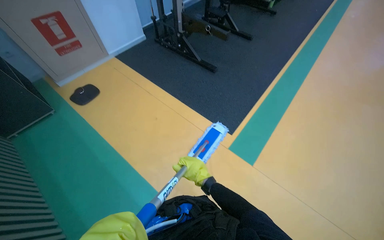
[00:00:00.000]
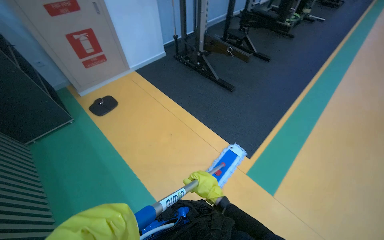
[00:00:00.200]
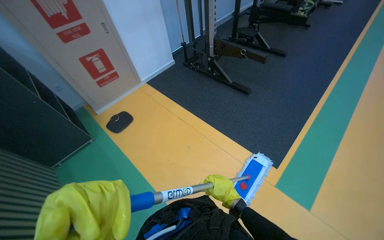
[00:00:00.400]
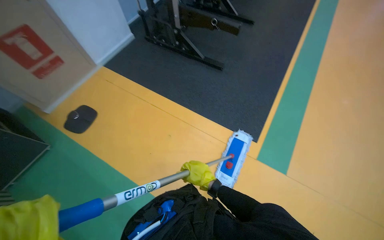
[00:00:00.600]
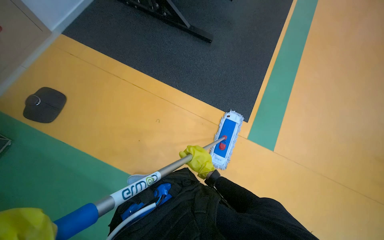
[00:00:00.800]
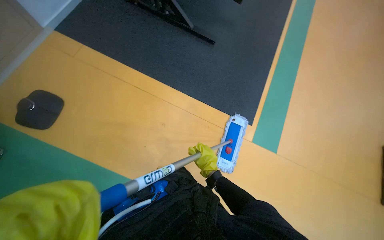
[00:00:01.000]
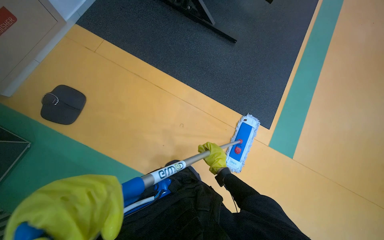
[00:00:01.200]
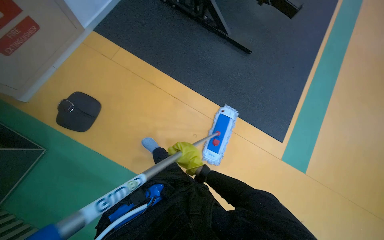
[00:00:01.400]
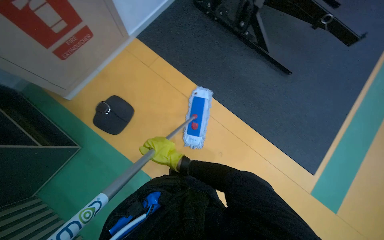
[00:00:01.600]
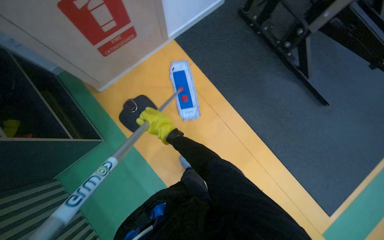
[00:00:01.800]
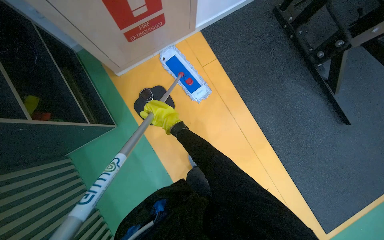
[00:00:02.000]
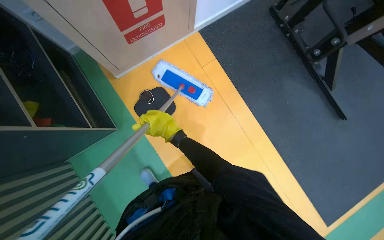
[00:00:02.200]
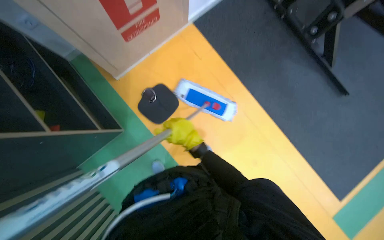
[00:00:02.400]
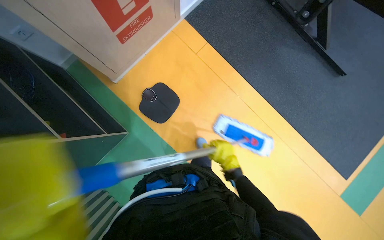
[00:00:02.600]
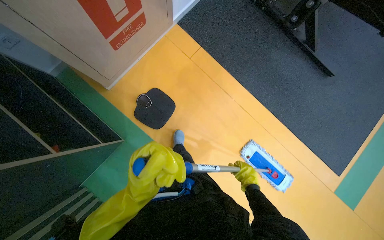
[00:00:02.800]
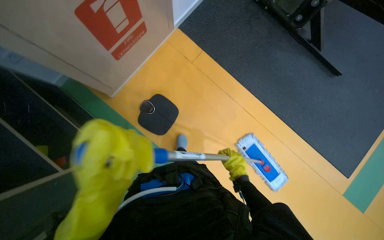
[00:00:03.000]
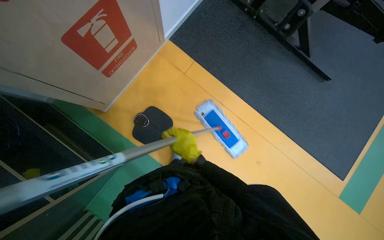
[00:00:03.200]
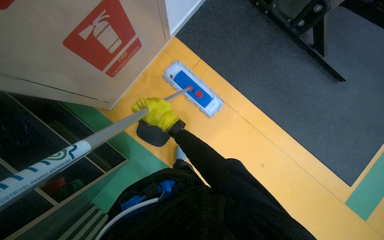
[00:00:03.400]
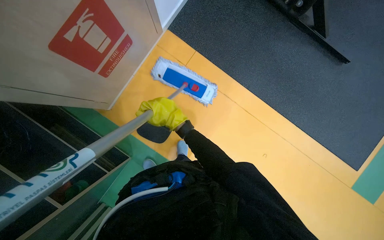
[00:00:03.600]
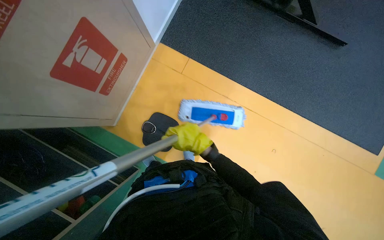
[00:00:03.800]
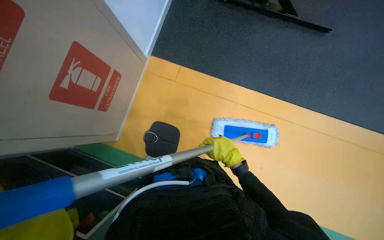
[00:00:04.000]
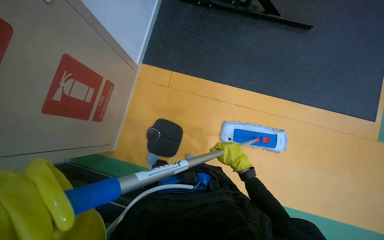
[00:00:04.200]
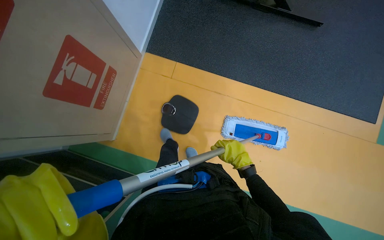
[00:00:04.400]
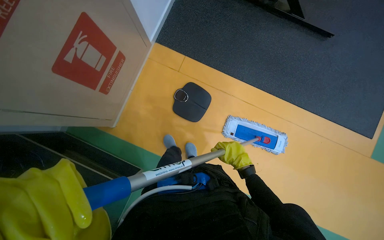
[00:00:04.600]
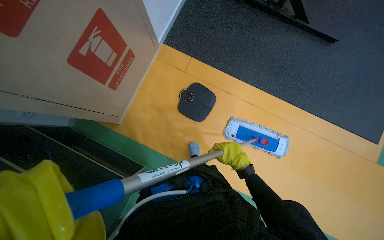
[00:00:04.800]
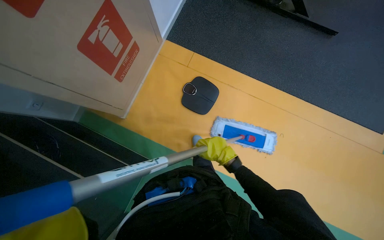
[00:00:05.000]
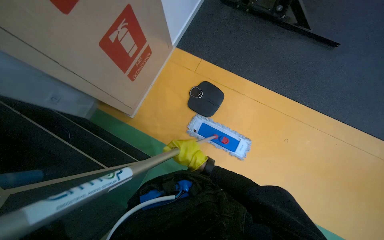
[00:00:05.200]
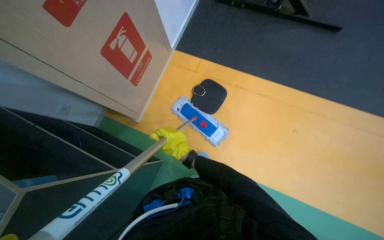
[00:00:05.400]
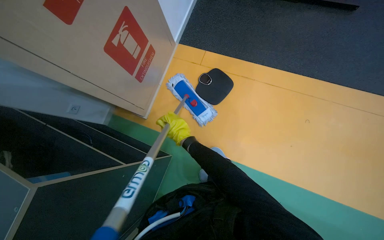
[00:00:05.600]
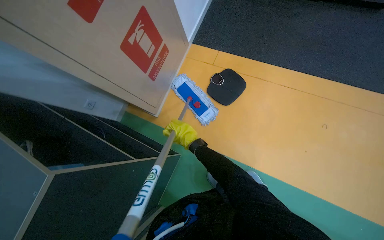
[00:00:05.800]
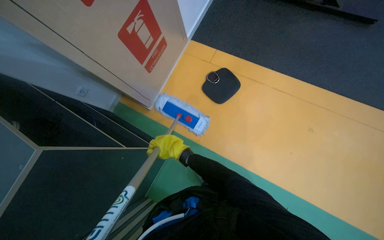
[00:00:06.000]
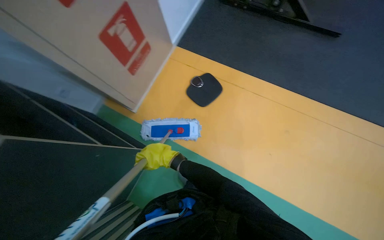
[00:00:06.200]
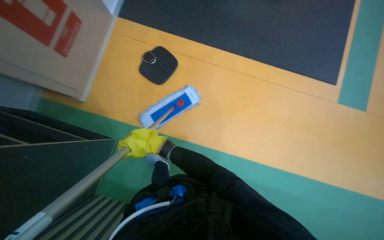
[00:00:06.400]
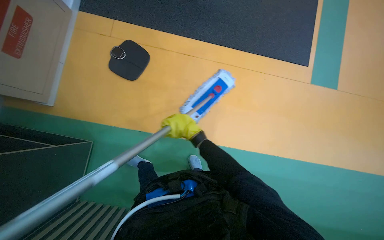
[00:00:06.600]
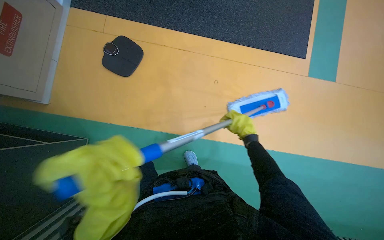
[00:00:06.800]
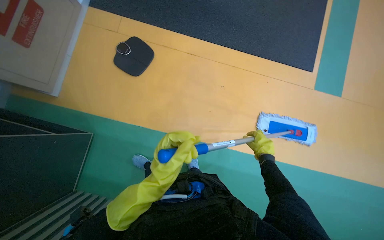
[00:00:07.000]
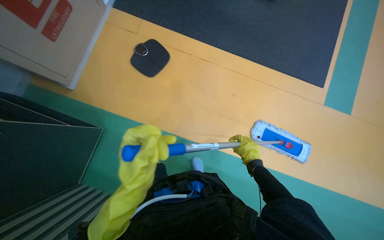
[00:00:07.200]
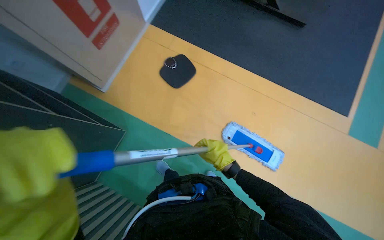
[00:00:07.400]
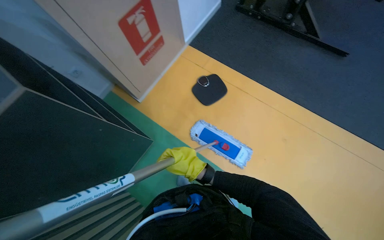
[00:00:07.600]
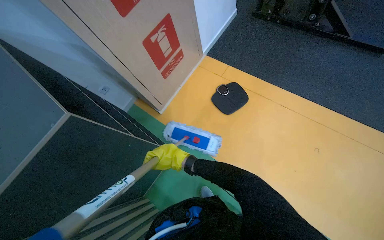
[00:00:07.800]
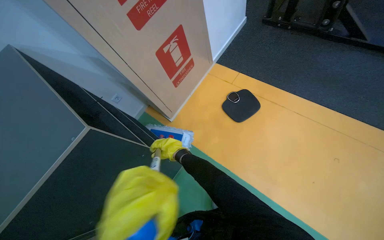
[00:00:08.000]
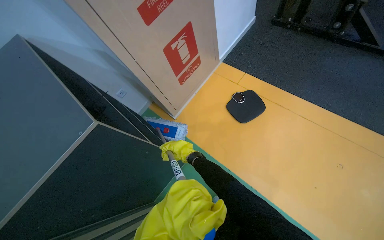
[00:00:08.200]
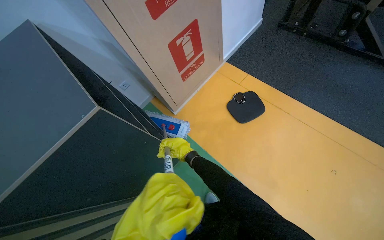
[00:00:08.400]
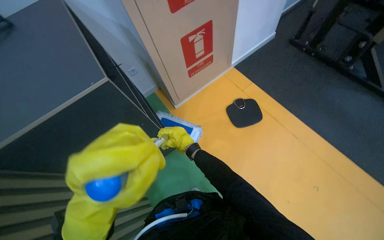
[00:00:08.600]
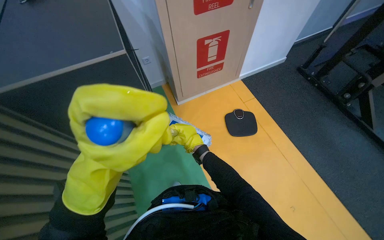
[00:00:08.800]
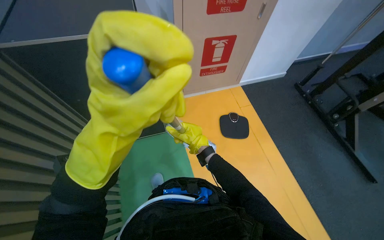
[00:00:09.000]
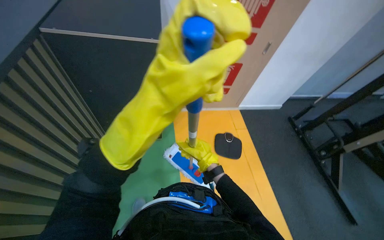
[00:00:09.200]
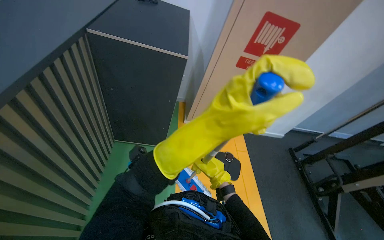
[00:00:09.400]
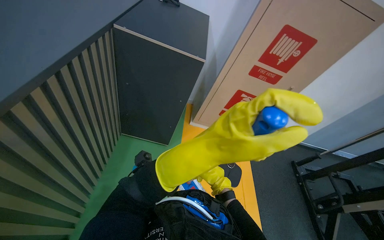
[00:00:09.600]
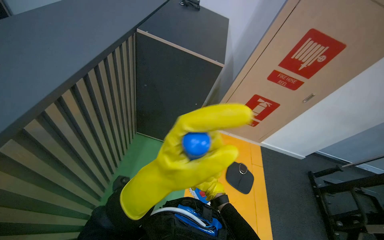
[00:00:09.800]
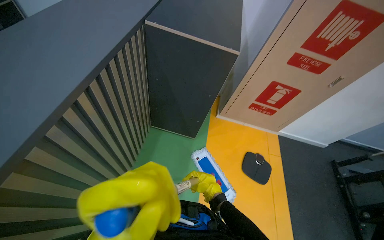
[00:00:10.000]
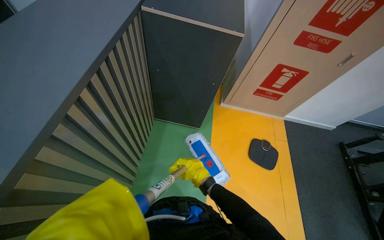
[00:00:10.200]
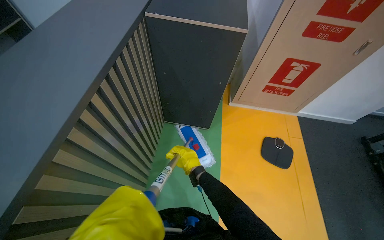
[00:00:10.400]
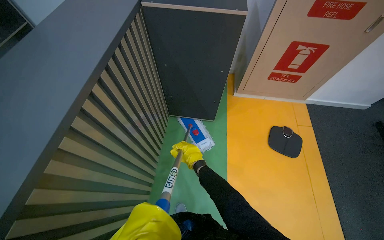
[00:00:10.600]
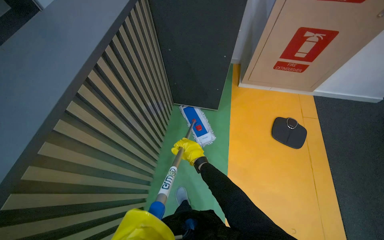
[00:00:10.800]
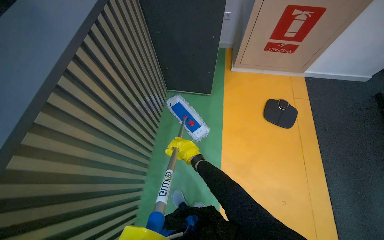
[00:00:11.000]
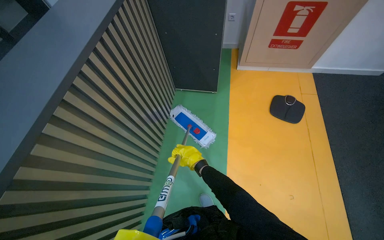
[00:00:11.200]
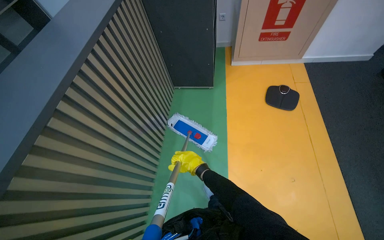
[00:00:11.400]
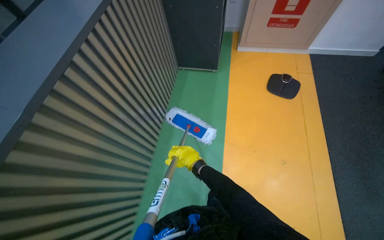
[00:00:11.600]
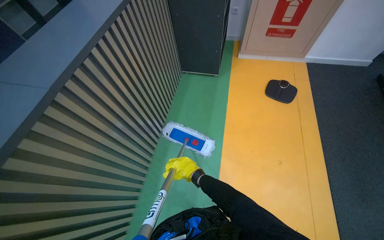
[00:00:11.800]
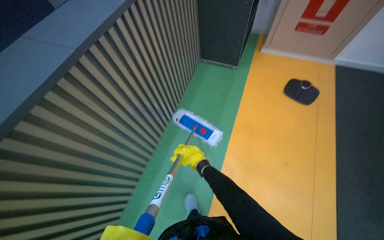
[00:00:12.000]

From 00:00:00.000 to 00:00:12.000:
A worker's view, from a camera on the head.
Job: mopping floor.
The whole recording: Mopping gym floor. The worker mops the gym floor with a flat mop.
From 00:00:00.000 to 00:00:01.600: The camera is carried about 1 m. The wearer looks roughly 15 degrees further downward.
From 00:00:01.600 to 00:00:03.000: The camera is carried about 50 cm.
From 00:00:03.000 to 00:00:04.400: The right hand reaches some 25 cm to the left, then returns.
From 00:00:04.400 to 00:00:06.000: The right hand is displaced to the left by about 35 cm.
From 00:00:06.000 to 00:00:07.600: The camera is carried approximately 40 cm.
From 00:00:07.600 to 00:00:09.000: Everything in view rotates some 35 degrees clockwise.
From 00:00:09.000 to 00:00:10.400: The wearer looks approximately 25 degrees further to the left.
From 00:00:10.400 to 00:00:12.000: The camera travels approximately 80 cm.

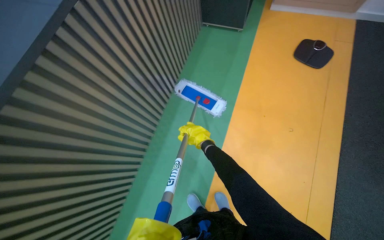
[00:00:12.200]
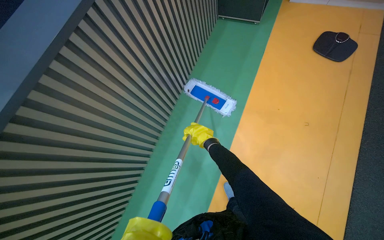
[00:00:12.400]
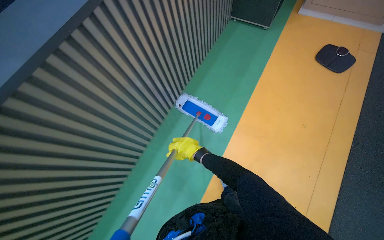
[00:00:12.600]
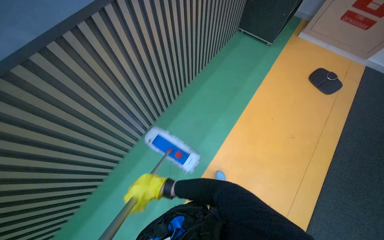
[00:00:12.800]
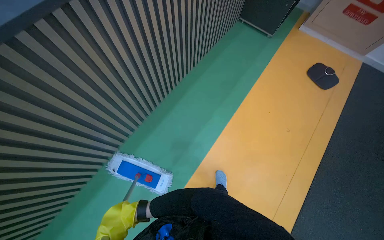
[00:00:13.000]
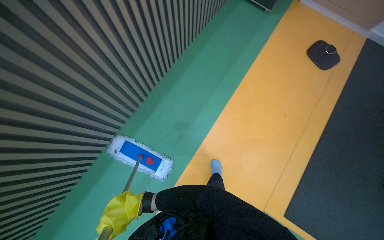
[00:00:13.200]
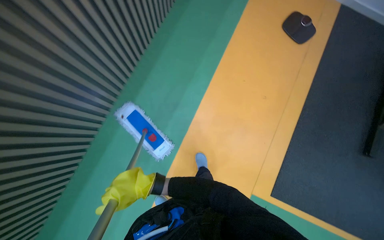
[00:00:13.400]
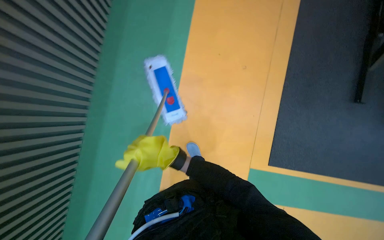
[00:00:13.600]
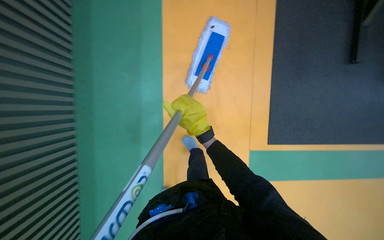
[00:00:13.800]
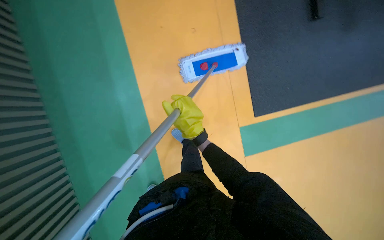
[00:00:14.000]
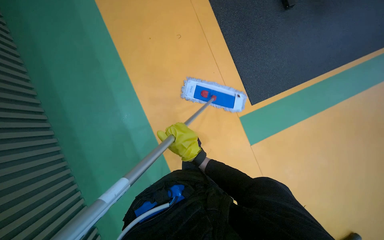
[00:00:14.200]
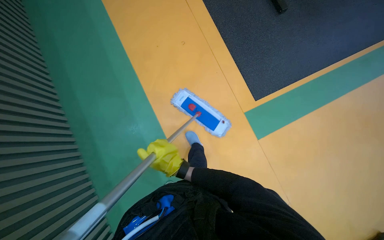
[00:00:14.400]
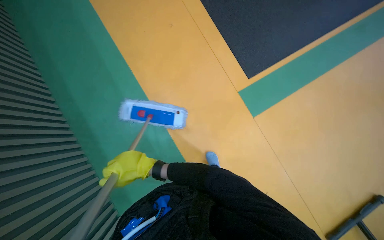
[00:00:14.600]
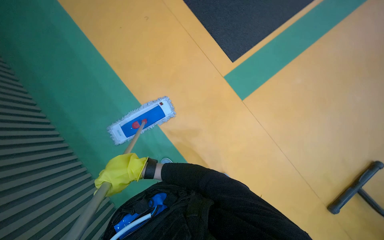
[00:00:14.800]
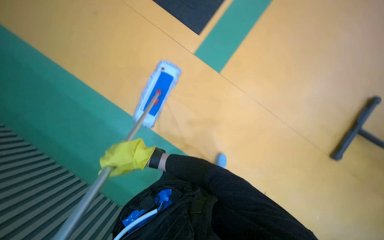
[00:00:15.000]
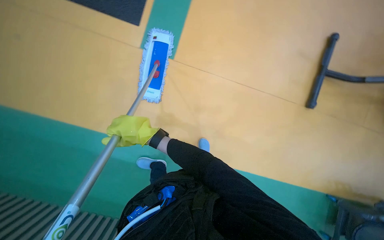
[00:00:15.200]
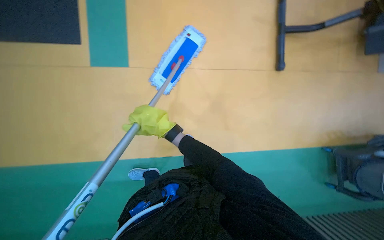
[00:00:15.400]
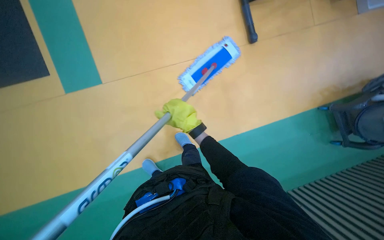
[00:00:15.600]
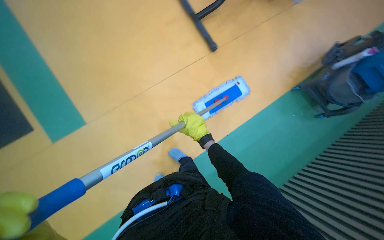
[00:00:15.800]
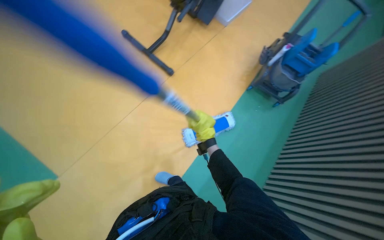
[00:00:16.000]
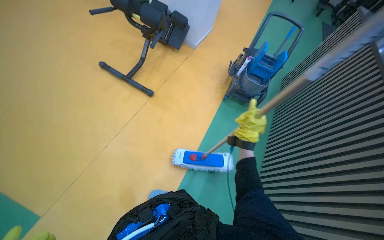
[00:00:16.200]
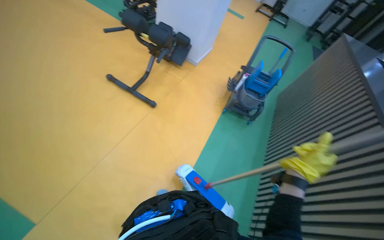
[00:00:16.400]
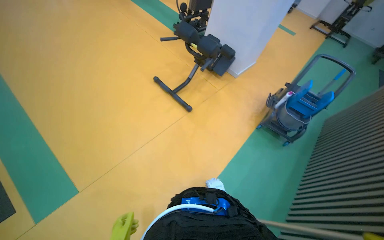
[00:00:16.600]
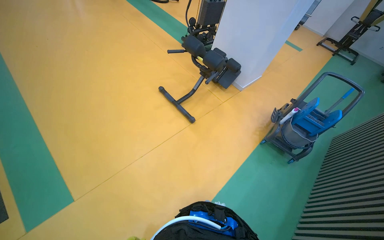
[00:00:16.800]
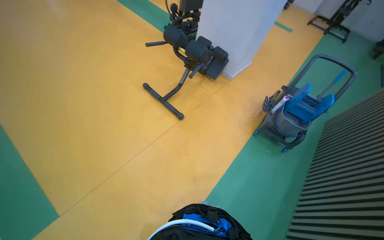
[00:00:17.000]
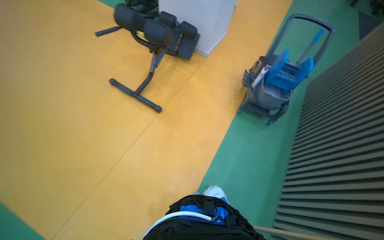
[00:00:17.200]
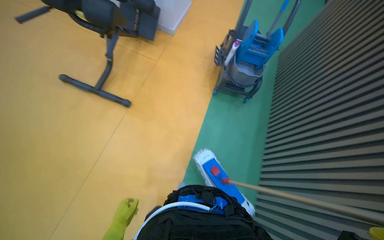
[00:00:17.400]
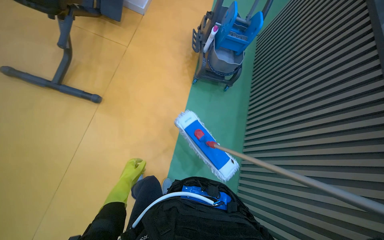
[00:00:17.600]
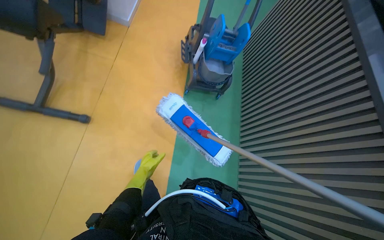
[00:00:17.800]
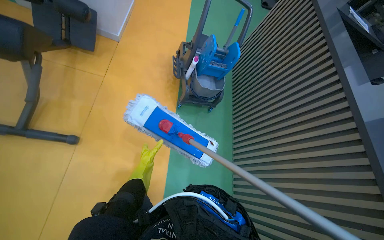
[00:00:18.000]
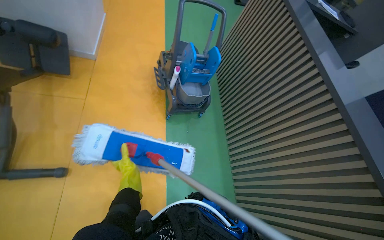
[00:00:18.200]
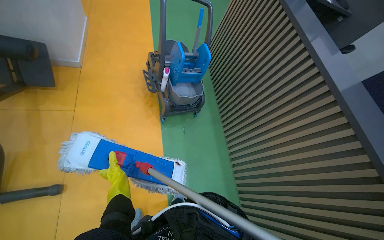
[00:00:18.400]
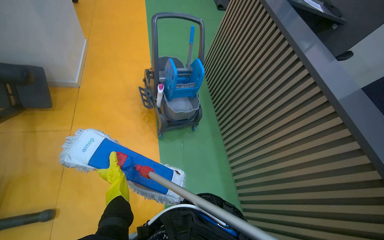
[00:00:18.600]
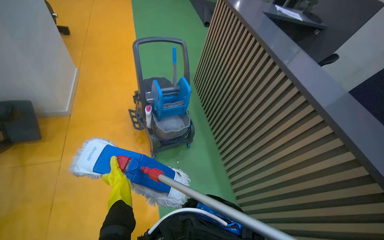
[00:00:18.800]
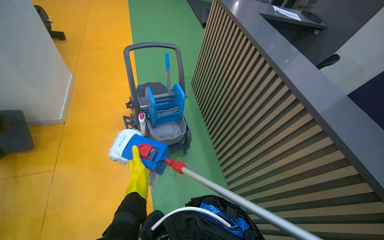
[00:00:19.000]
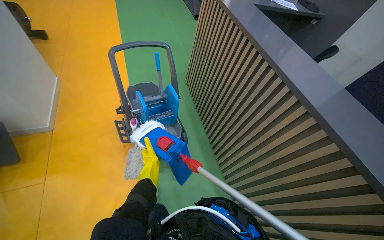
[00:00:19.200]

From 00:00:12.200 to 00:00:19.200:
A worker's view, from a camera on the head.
Job: mopping floor.
The whole recording: Mopping gym floor. The worker mops the gym floor with a flat mop.
From 00:00:12.200 to 00:00:13.600: The view tips downward by roughly 15 degrees. The right hand travels nearer to the camera and to the left by some 20 cm.
From 00:00:13.600 to 00:00:15.000: The right hand travels to the left by approximately 10 cm.
From 00:00:15.000 to 00:00:16.400: The view tips upward by roughly 25 degrees. The scene rotates counterclockwise by roughly 40 degrees.
From 00:00:16.400 to 00:00:17.800: The camera is carried about 70 cm. The wearer looks roughly 20 degrees further downward.
From 00:00:17.800 to 00:00:19.200: The head travels some 50 cm. The scene turns approximately 25 degrees counterclockwise in the picture.
